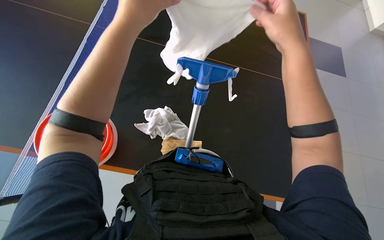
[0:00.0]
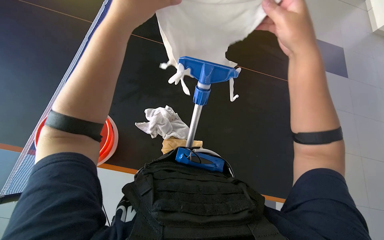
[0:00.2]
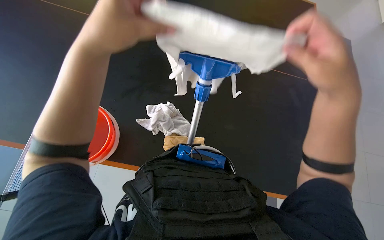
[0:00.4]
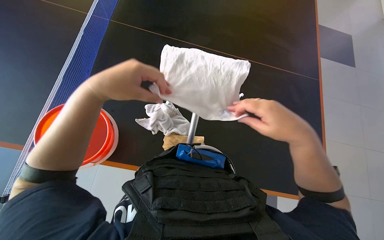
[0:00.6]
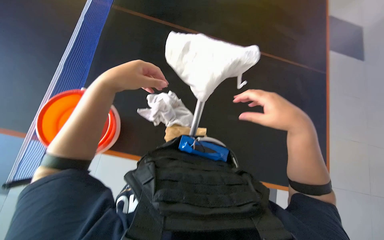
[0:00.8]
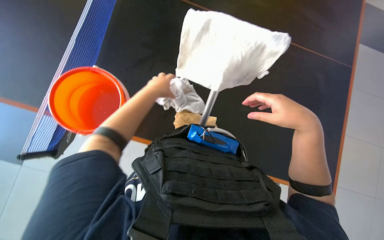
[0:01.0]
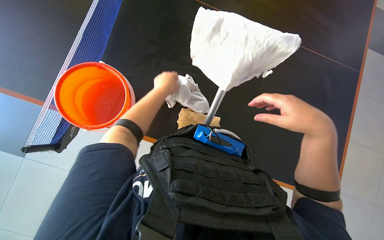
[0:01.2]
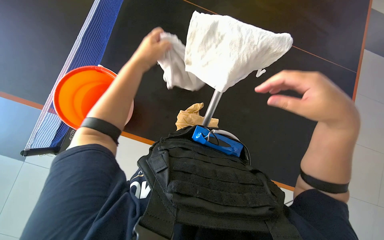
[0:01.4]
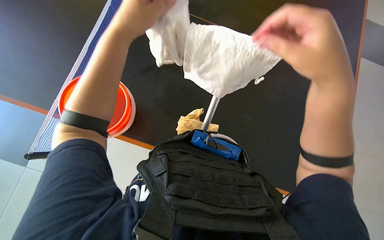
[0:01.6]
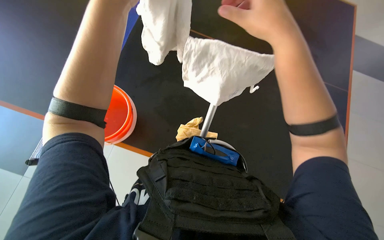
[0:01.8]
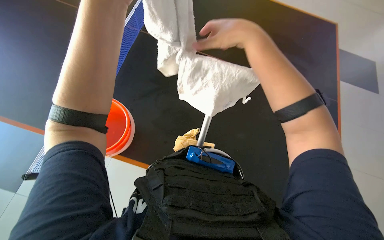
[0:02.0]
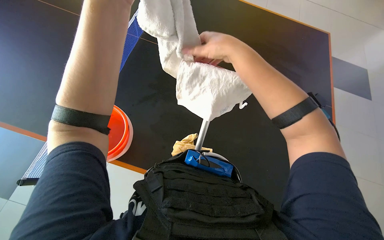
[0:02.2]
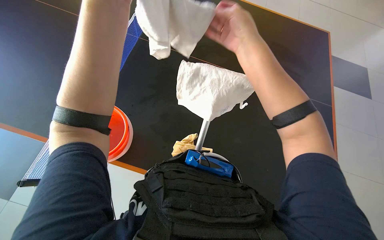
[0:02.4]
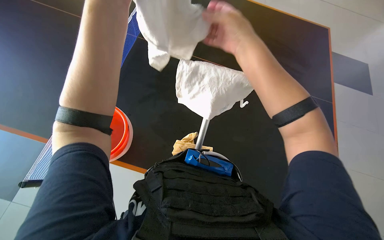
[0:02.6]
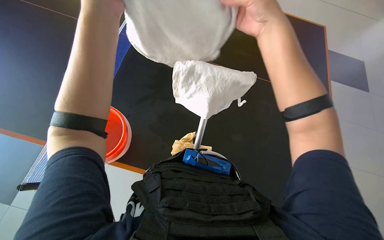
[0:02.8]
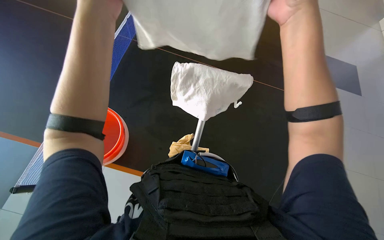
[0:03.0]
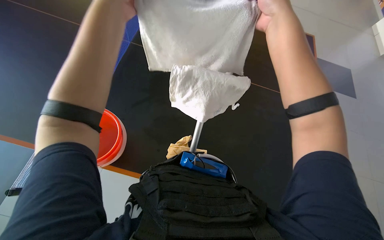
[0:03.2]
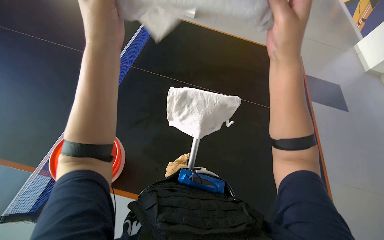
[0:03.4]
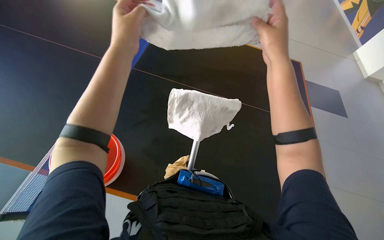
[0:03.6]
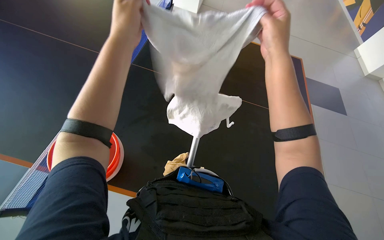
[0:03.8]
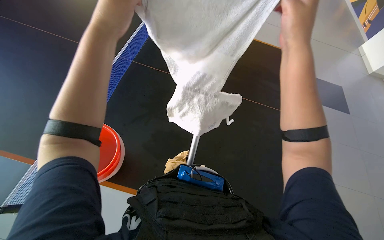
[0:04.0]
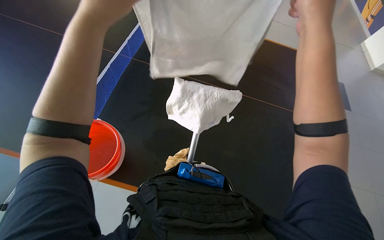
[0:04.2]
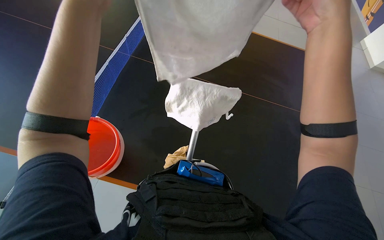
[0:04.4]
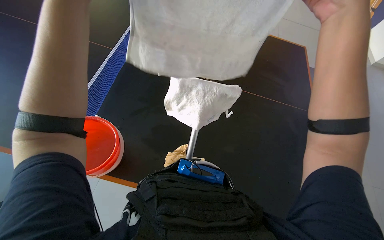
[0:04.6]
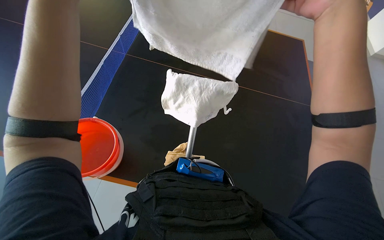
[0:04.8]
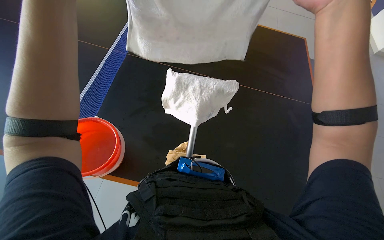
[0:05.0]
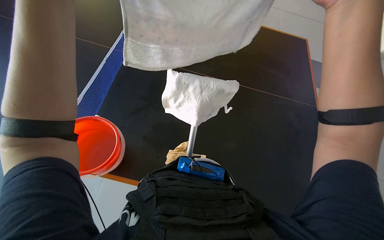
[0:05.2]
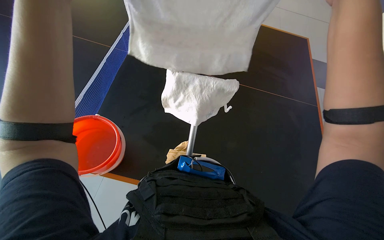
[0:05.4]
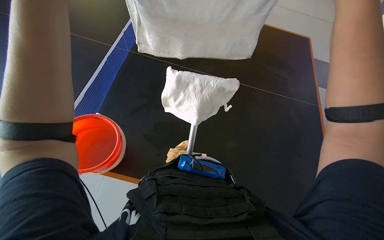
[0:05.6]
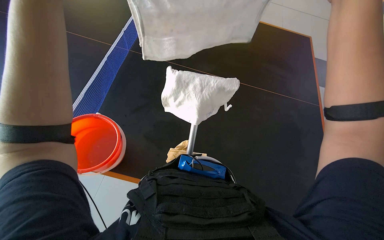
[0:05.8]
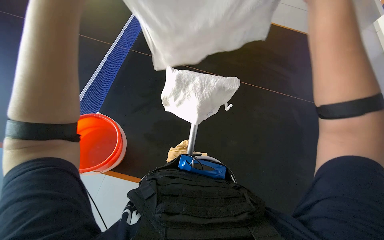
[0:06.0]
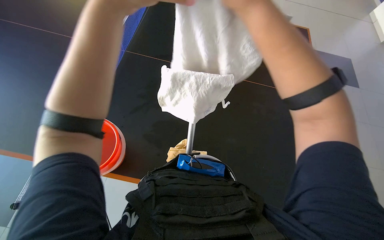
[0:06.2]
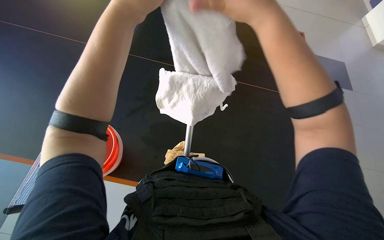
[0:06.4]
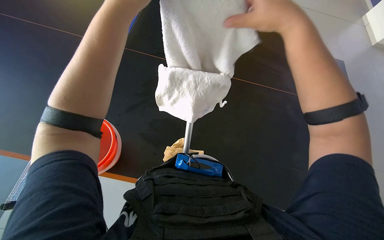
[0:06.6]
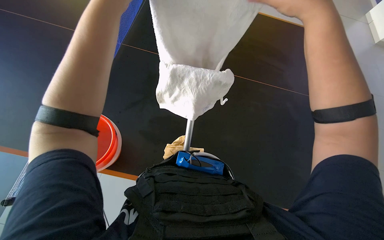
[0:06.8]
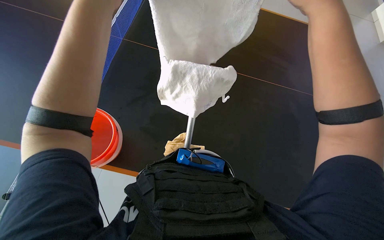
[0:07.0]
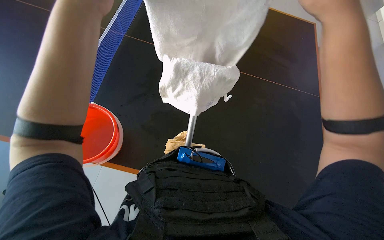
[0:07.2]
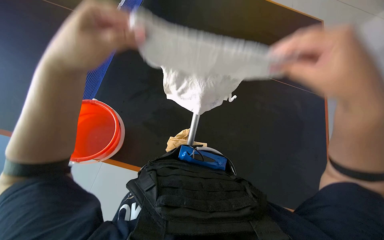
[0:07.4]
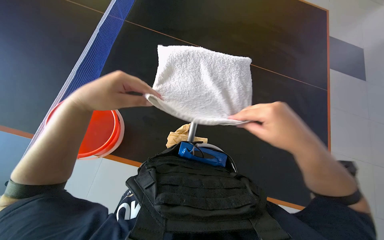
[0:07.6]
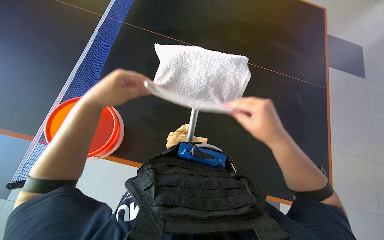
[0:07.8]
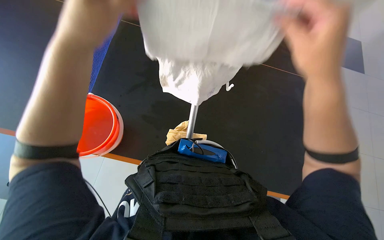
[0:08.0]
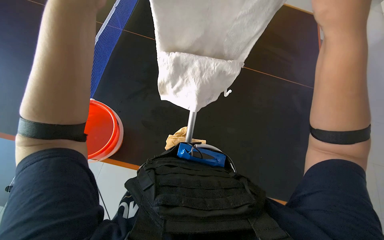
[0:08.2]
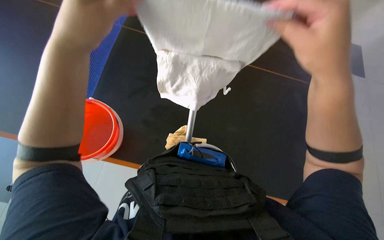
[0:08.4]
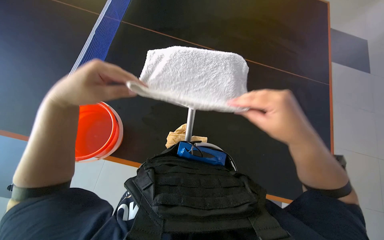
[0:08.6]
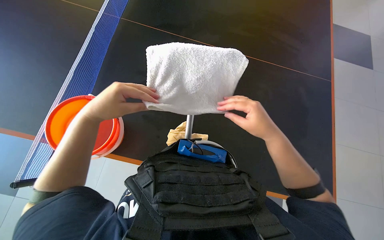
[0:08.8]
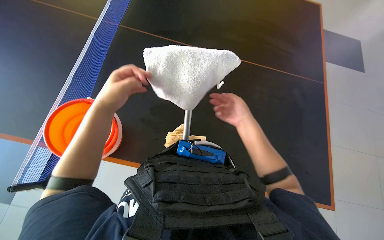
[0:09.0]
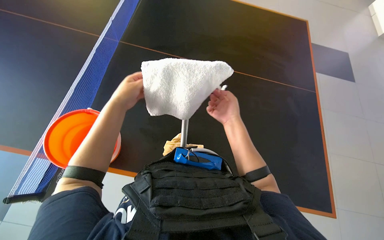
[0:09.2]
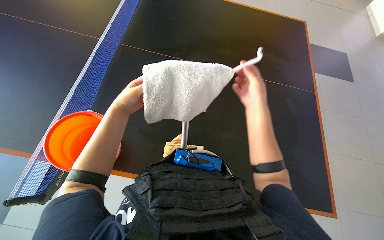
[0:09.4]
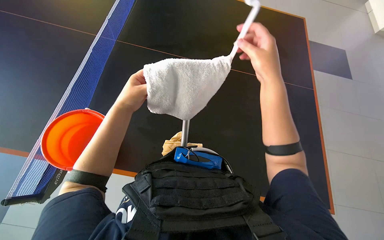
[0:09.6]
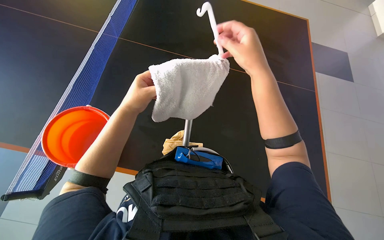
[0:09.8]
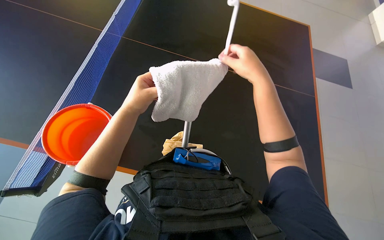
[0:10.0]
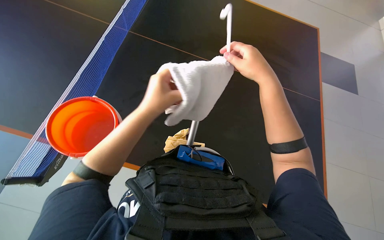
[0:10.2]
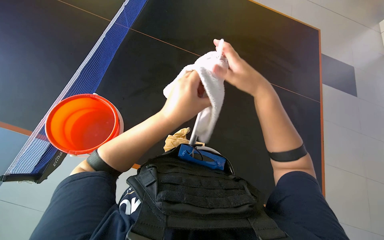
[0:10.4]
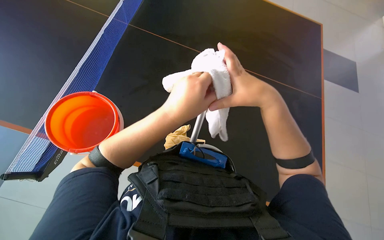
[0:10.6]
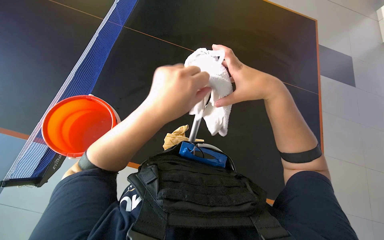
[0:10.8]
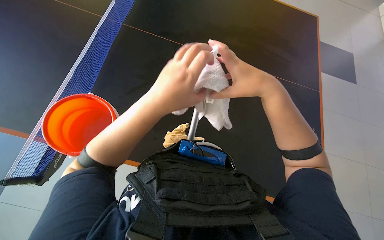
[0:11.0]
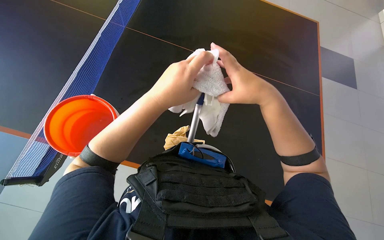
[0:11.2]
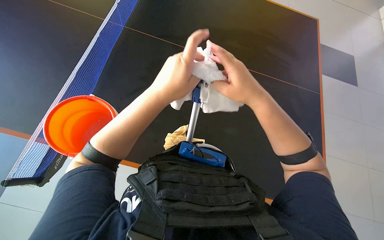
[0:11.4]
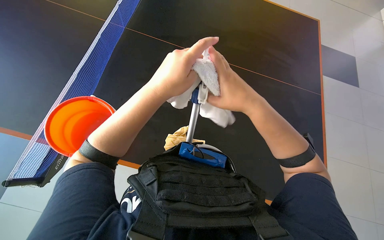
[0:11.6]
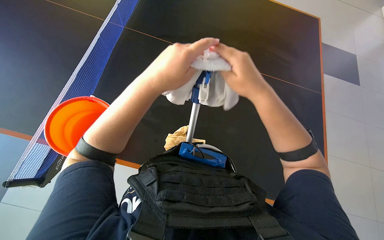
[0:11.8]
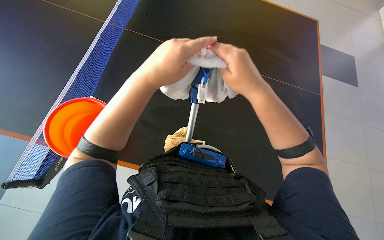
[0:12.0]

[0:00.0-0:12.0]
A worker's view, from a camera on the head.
Job: cleaning windows.
The whole recording: Cleaning large windows. The worker cleans large glass windows and their frames using a cloth and a squeegee on a pole.
0:00.0 to 0:01.6: The right hand moves down the picture, approximately 10 cm, while the left hand travels farther from the camera and back again, some 30 cm each way.
0:01.6 to 0:03.0: The right hand is displaced up the picture by some 15 cm.
0:03.0 to 0:04.4: The hands make small movements and keep their place.
0:07.6 to 0:09.0: The left hand heads farther from the camera, covering approximately 10 cm. Meanwhile the right hand shifts about 20 cm farther from the camera.
0:09.0 to 0:10.4: The right hand is displaced nearer to the camera and up the picture by about 20 cm, while the left hand goes about 15 cm to the right.
0:10.4 to 0:12.0: The hands make small movements and keep their place.

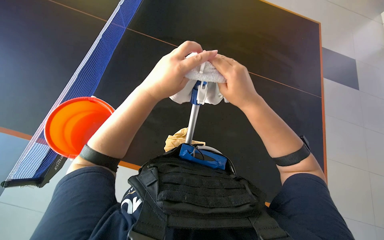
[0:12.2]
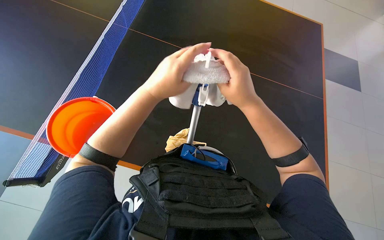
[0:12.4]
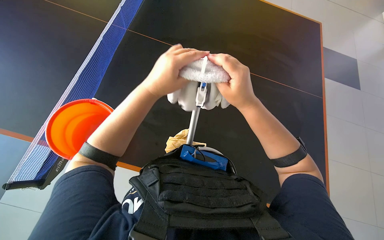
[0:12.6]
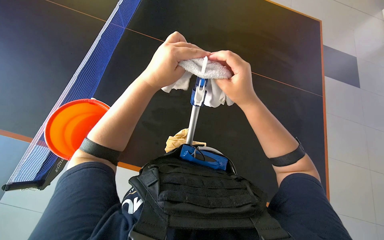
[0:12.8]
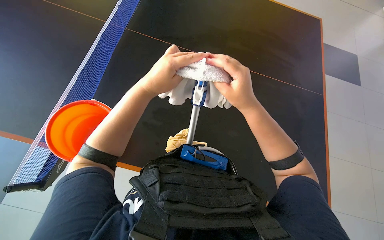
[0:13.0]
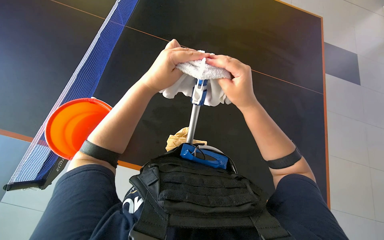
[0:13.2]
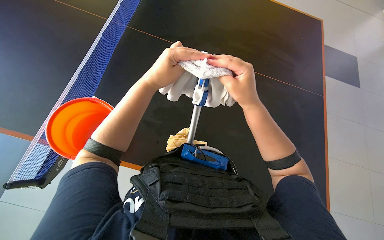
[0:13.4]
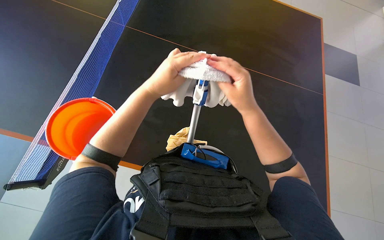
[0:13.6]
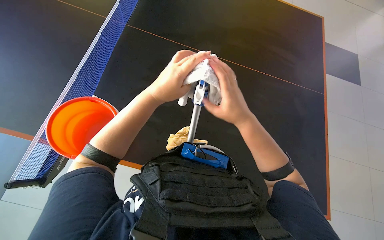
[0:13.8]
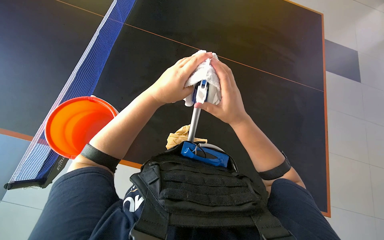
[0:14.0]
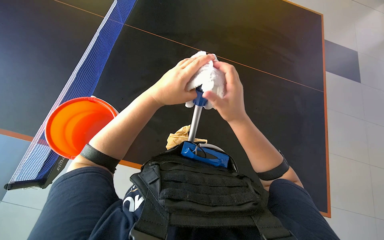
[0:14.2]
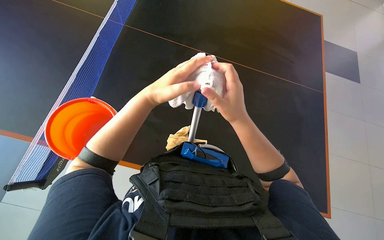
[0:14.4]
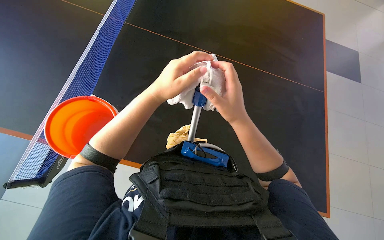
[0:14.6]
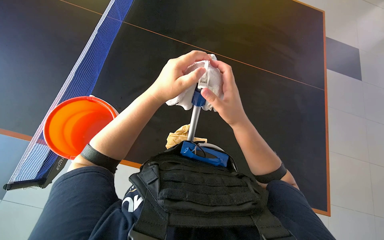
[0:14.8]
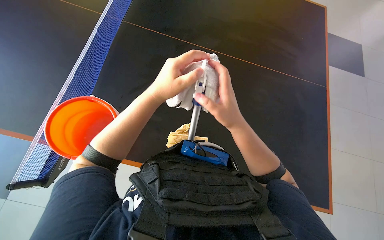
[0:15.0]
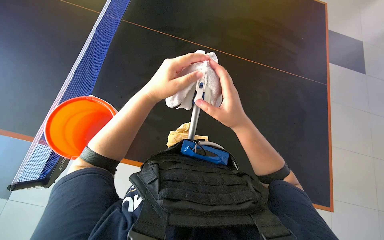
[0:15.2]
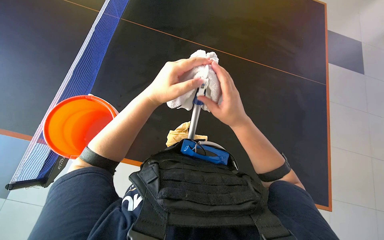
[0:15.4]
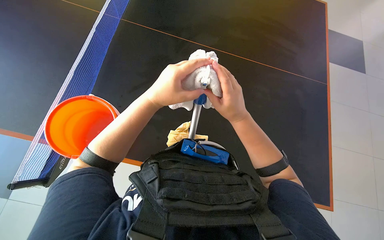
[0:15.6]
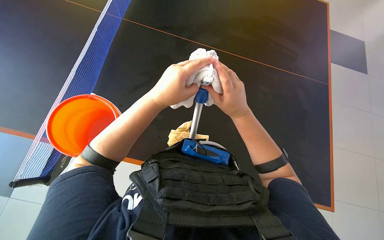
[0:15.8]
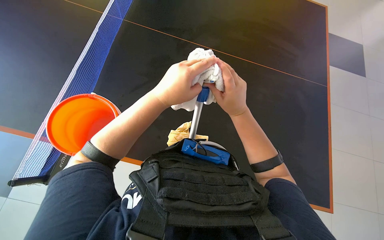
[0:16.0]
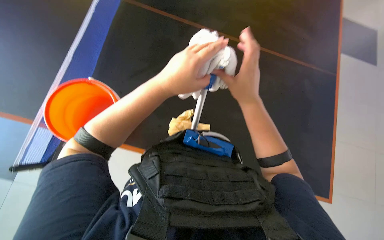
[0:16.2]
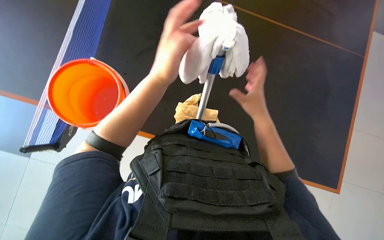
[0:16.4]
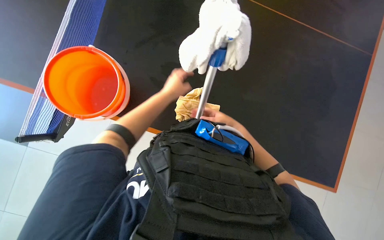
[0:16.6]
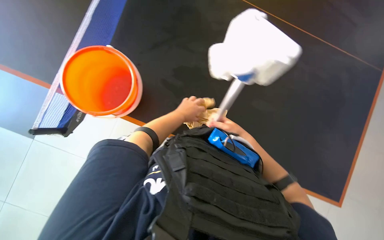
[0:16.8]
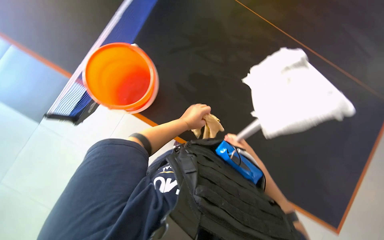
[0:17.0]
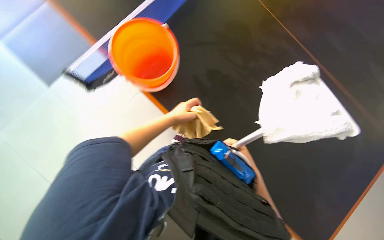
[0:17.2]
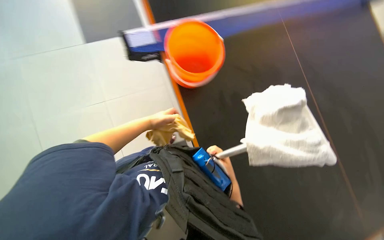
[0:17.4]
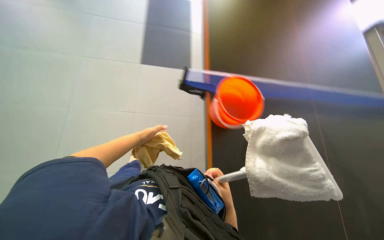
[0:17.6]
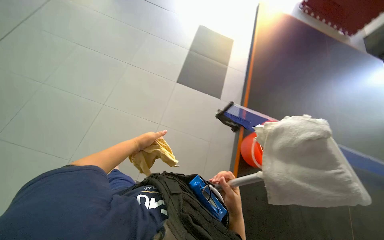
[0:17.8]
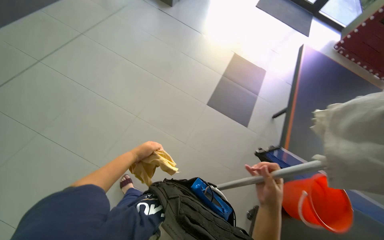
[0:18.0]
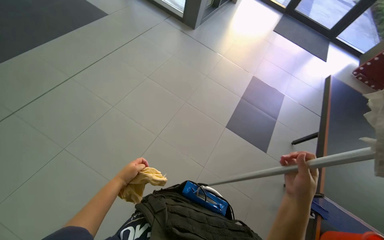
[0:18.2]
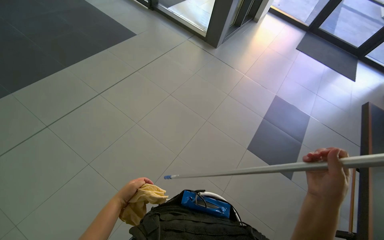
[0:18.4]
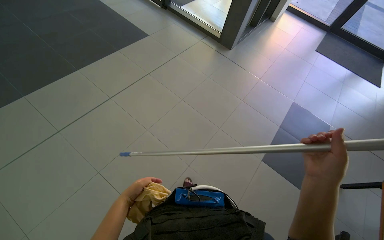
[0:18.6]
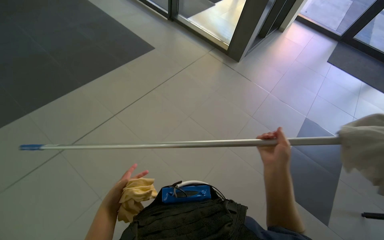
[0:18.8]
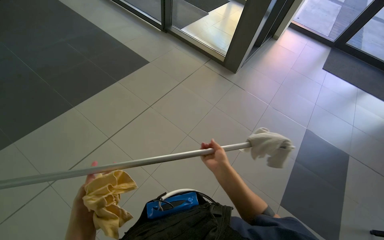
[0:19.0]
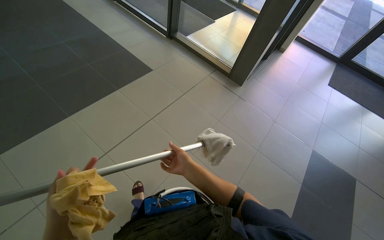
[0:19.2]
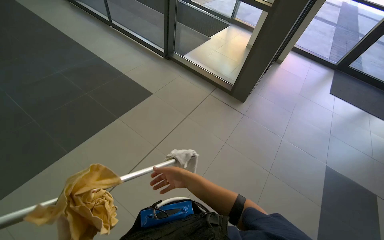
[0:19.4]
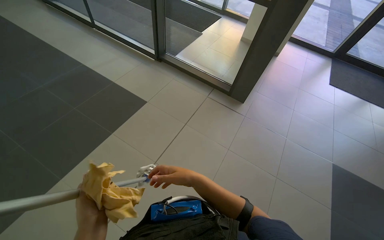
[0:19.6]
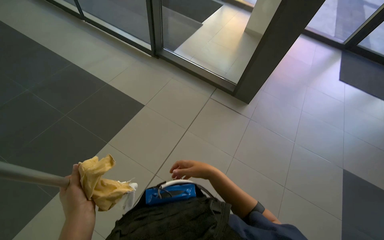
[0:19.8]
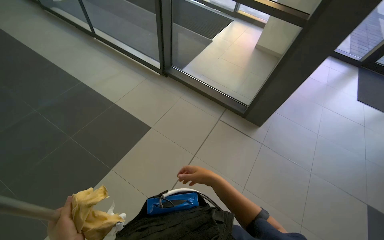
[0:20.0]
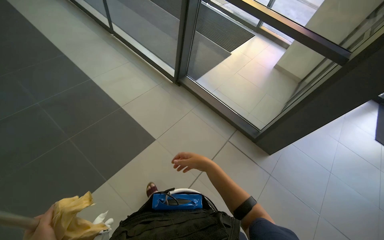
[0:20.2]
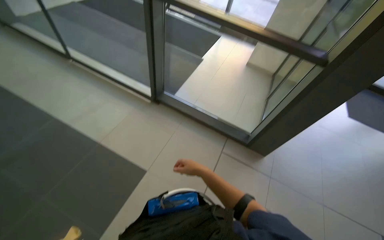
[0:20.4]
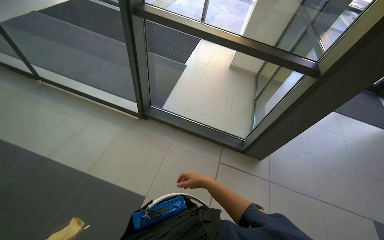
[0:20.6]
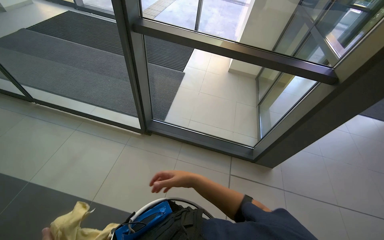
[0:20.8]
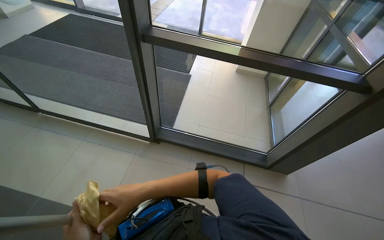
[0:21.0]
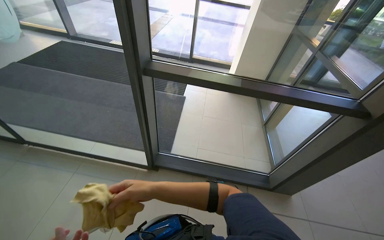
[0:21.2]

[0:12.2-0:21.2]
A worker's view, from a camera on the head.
Job: cleaning windows.
The whole recording: Cleaning large windows. The worker cleans large glass windows and their frames using a cloth and a squeegee on a pole.
0:12.2 to 0:15.2: The hands are busy where they are.
0:15.2 to 0:16.6: The view tips downward by about 10 degrees. The hands both shift farther from the camera by roughly 25 cm.
0:16.6 to 0:18.2: The wearer looks some 25 degrees further upward. Everything in view rotates about 25 degrees clockwise.
0:19.8 to 0:21.2: The wearer moves about 1 m.
